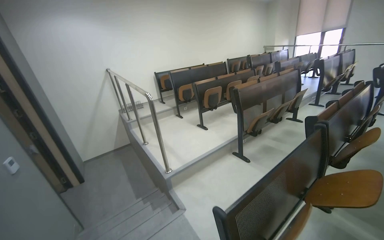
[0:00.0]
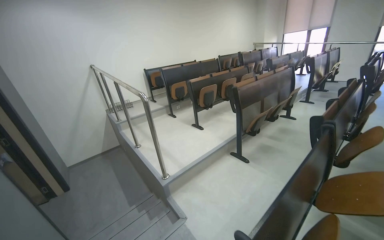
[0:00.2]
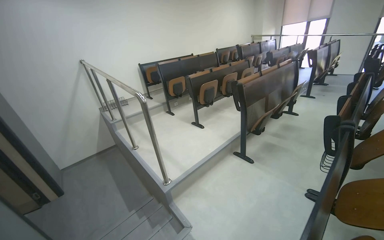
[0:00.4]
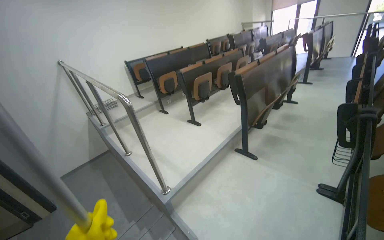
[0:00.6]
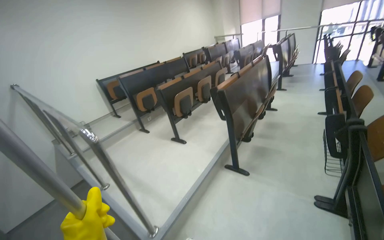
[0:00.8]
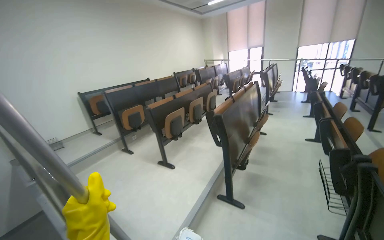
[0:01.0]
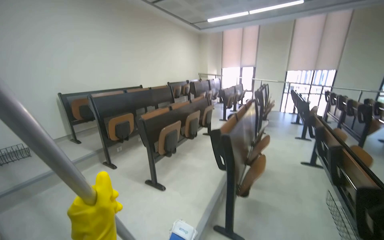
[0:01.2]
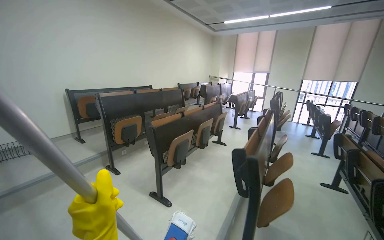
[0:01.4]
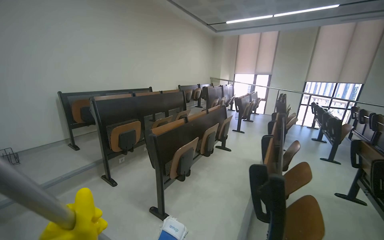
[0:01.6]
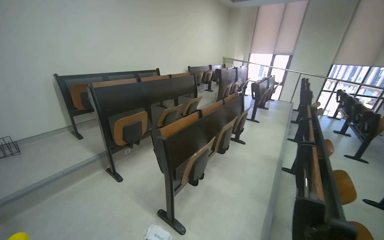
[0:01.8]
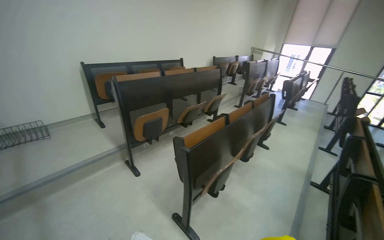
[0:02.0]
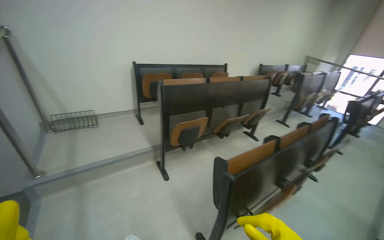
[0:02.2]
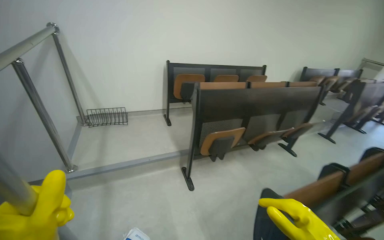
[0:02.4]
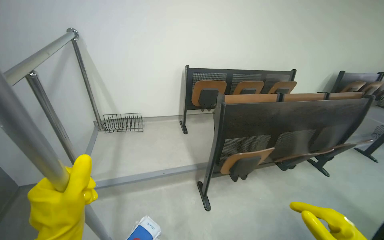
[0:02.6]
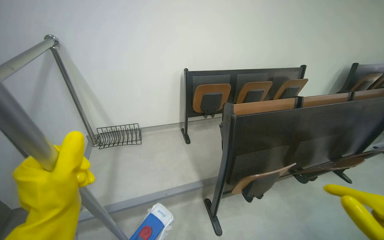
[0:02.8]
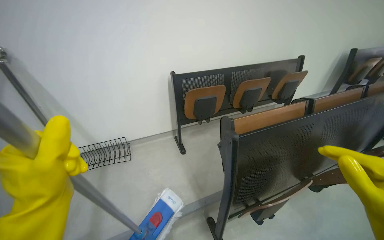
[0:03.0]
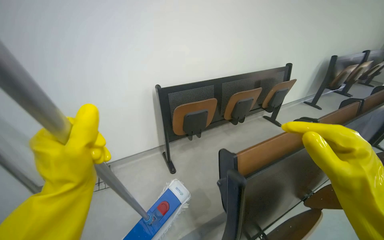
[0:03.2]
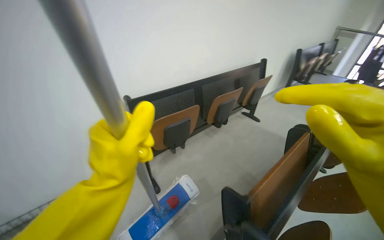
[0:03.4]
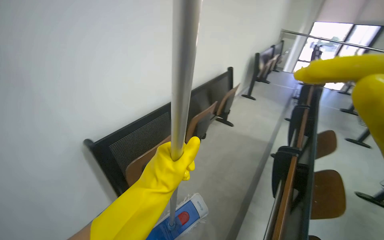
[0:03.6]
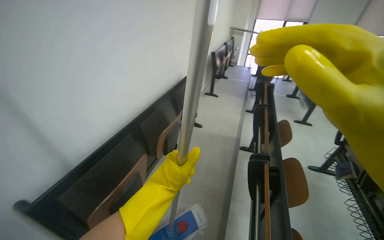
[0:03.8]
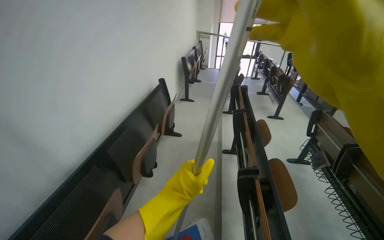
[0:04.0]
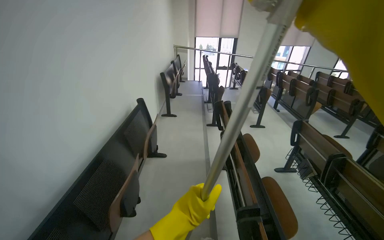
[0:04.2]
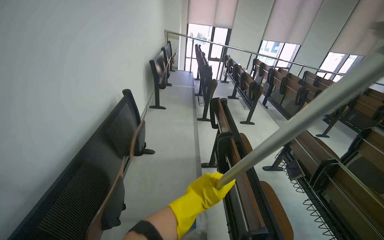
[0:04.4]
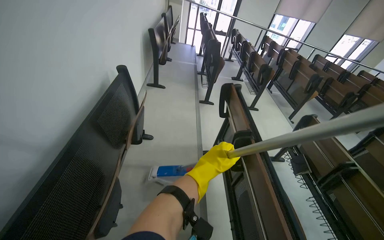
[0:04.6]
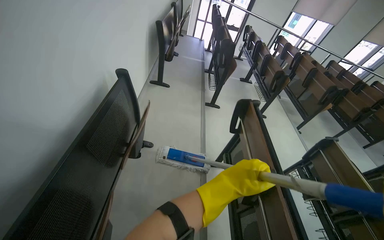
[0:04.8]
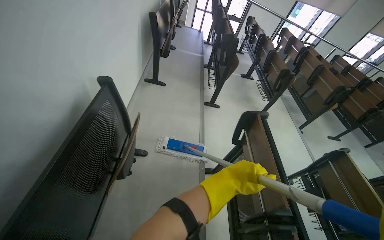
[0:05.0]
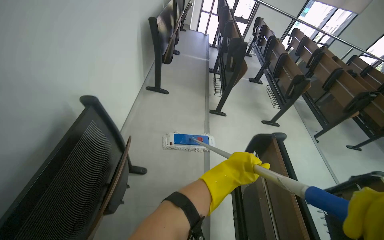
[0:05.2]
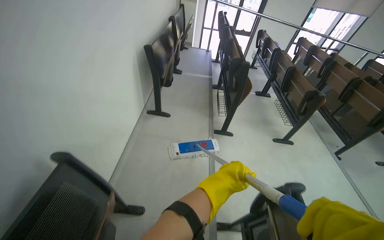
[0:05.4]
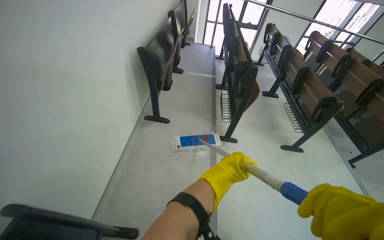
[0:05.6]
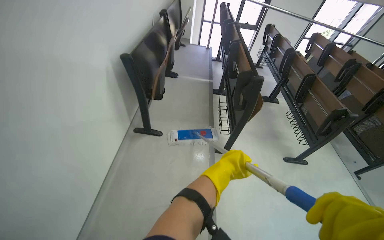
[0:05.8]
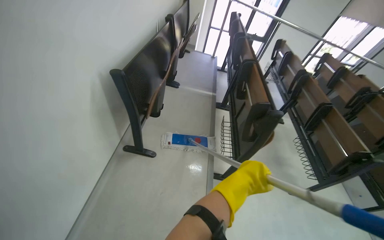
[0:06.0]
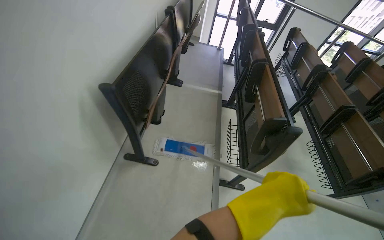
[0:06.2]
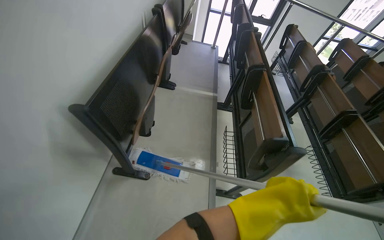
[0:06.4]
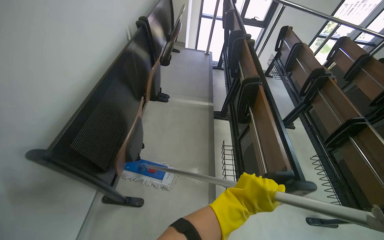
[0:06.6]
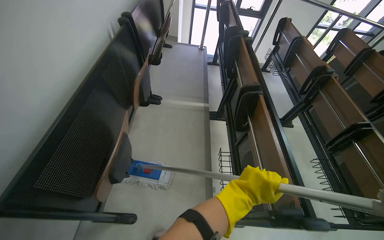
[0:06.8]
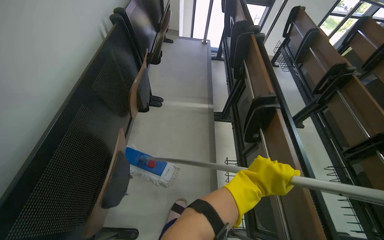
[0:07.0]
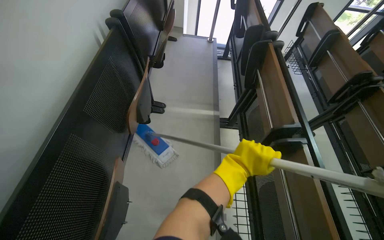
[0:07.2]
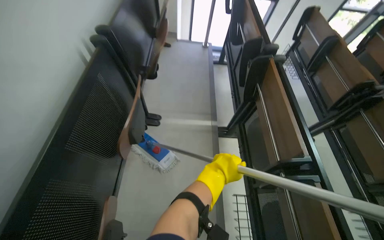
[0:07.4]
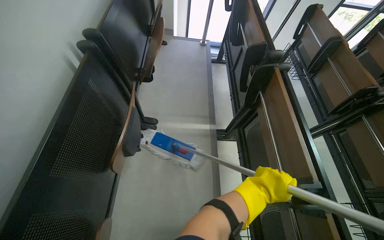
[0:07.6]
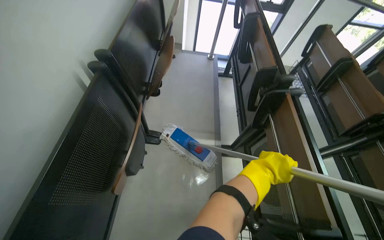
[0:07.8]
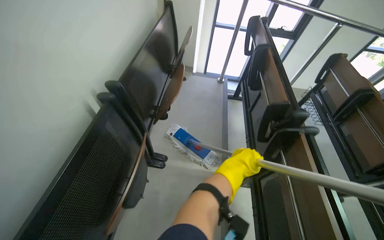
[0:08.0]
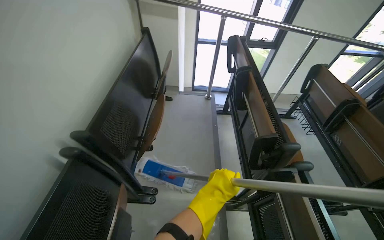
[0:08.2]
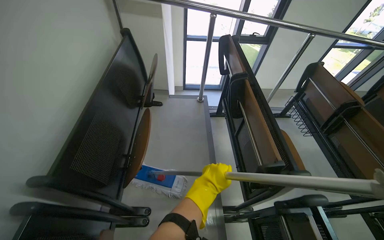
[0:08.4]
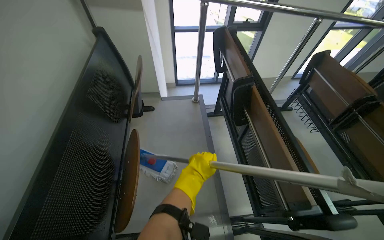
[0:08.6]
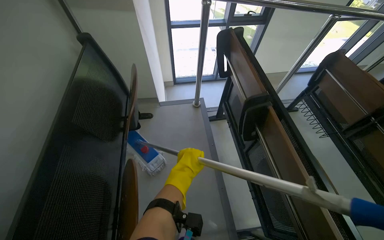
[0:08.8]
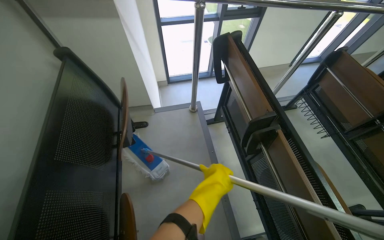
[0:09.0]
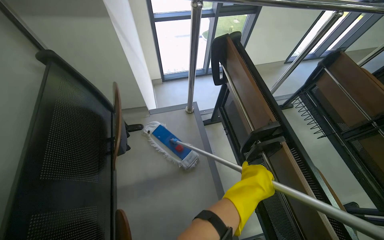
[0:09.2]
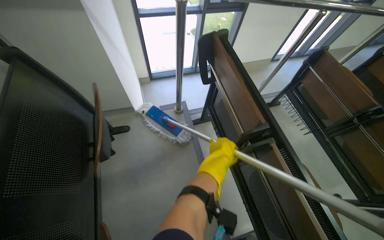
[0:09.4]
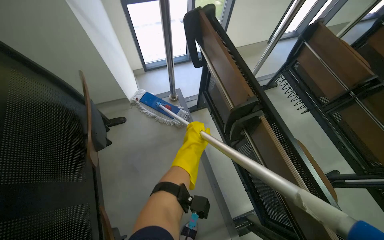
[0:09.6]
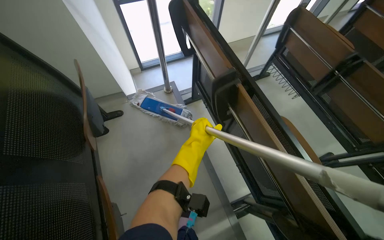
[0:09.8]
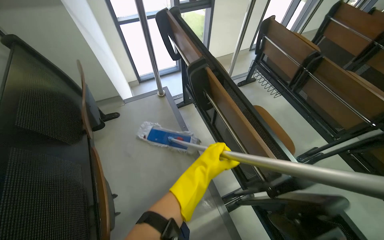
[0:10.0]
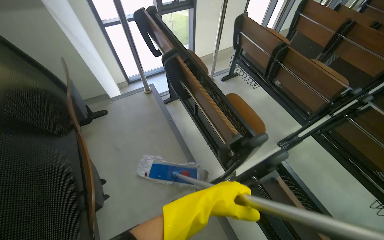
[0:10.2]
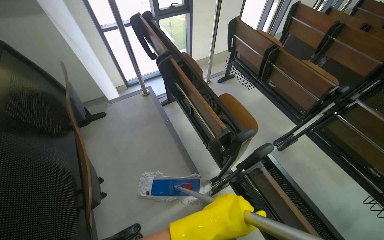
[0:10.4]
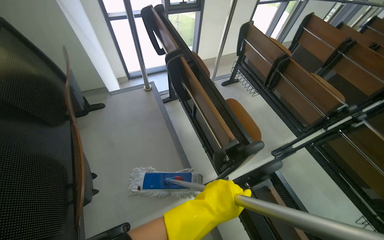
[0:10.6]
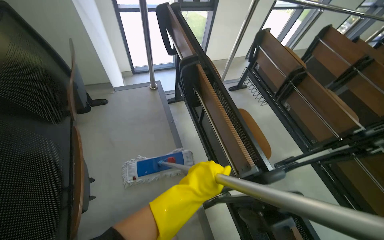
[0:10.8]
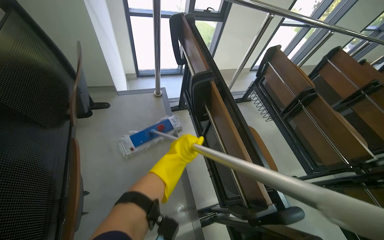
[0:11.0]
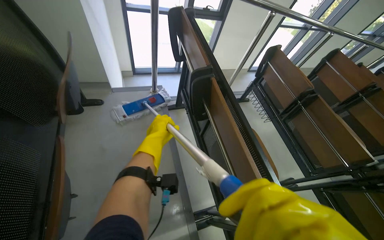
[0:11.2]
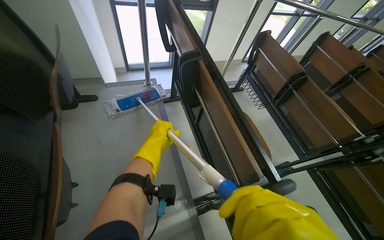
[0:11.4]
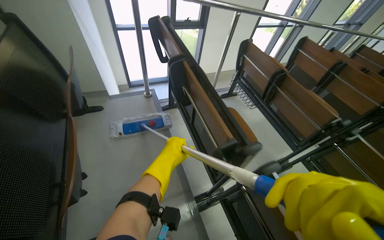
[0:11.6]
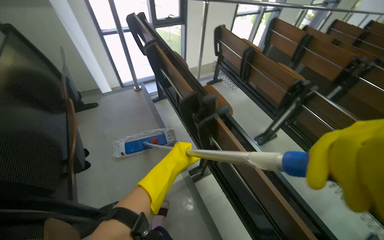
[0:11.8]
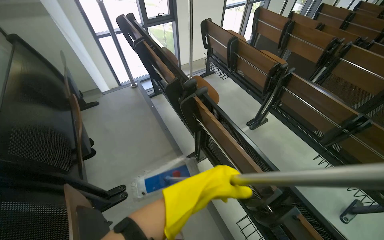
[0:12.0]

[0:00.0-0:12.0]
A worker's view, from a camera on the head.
Job: mopping floor.
The whole recording: Mopping lecture hall floor. The worker mops the floor of the lecture hall, moving between rows of seats and cleaning the mop head.
0:00.0 to 0:01.6: The camera travels roughly 1.5 m. The view swings approximately 25 degrees to the right.
0:01.6 to 0:03.0: The wearer moves about 1.5 m. The wearer looks some 35 degrees further to the left. The wearer looks about 15 degrees further downward.
0:03.0 to 0:04.4: The head travels about 1 m. The wearer's head swings some 70 degrees to the right.
0:04.4 to 0:06.0: The camera is carried roughly 1.5 m. The camera pitches downward, by approximately 15 degrees.
0:06.0 to 0:07.6: The camera travels approximately 1 m. The camera pitches downward, by roughly 15 degrees.
0:07.6 to 0:09.0: The camera travels about 1 m.
0:09.0 to 0:10.4: The camera is carried about 40 cm.

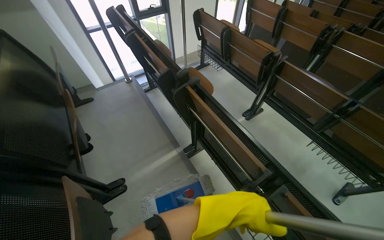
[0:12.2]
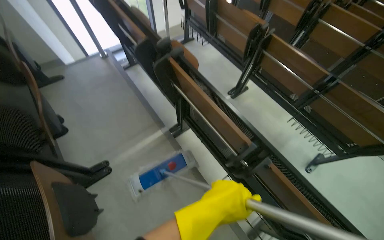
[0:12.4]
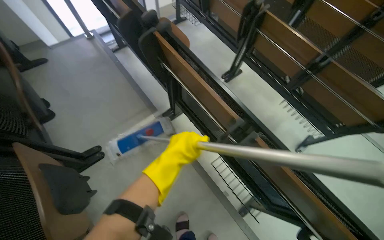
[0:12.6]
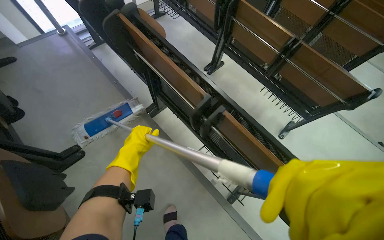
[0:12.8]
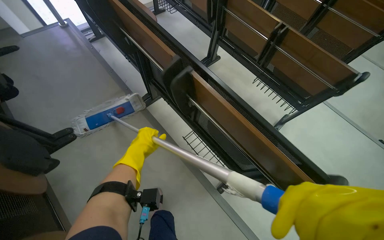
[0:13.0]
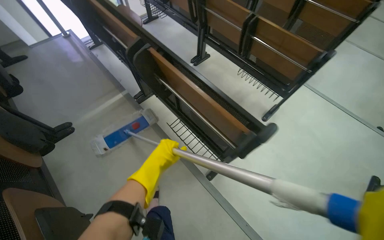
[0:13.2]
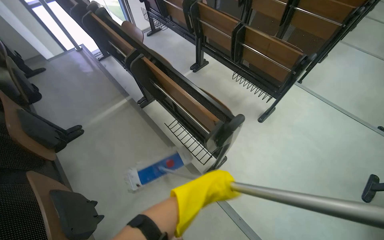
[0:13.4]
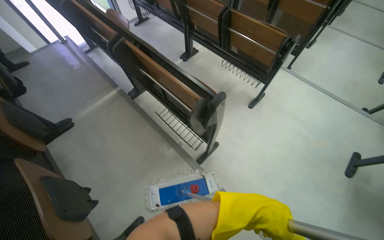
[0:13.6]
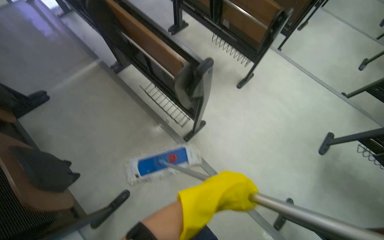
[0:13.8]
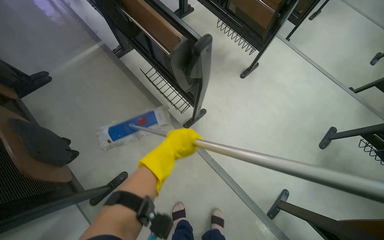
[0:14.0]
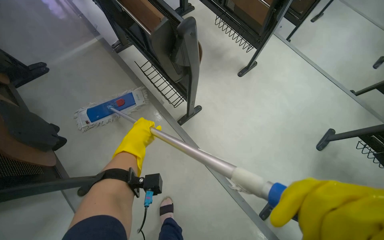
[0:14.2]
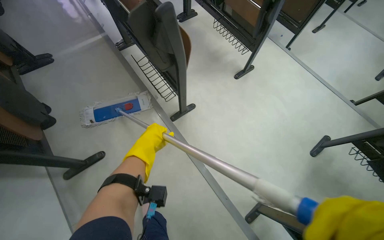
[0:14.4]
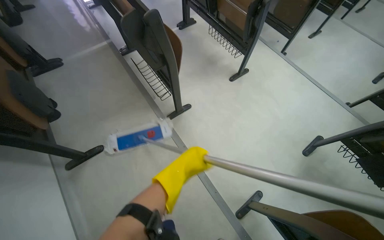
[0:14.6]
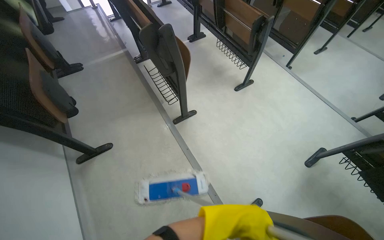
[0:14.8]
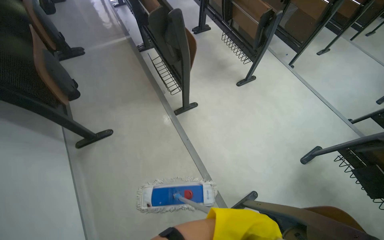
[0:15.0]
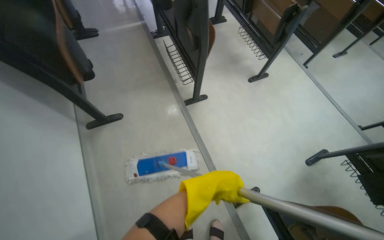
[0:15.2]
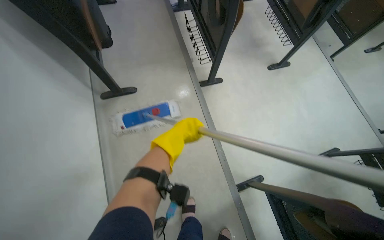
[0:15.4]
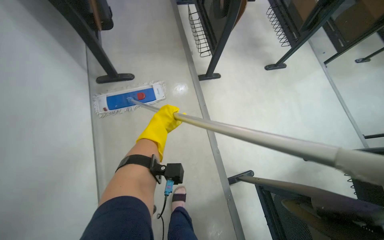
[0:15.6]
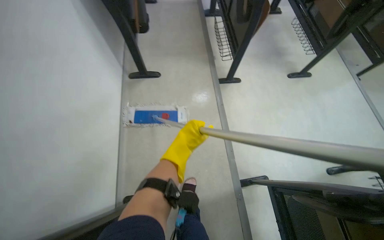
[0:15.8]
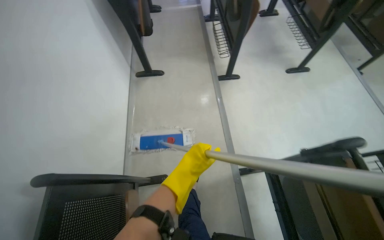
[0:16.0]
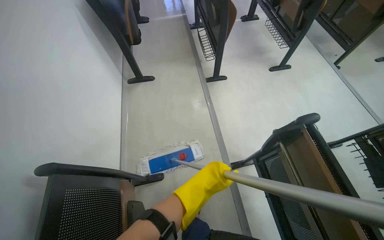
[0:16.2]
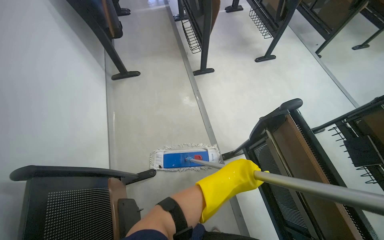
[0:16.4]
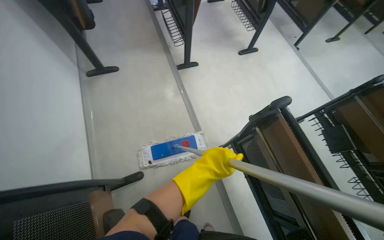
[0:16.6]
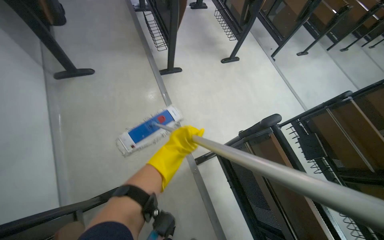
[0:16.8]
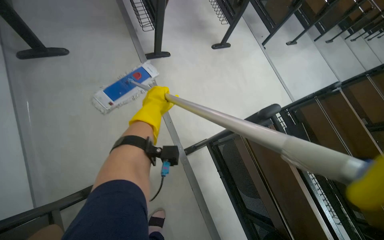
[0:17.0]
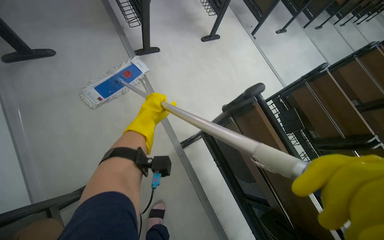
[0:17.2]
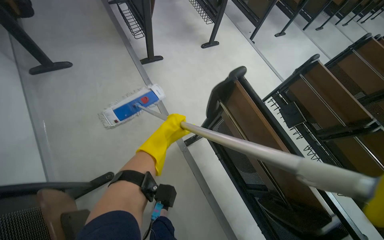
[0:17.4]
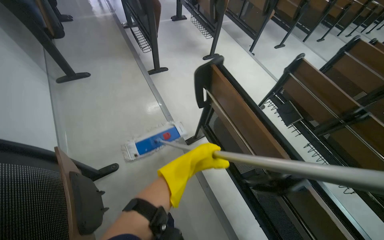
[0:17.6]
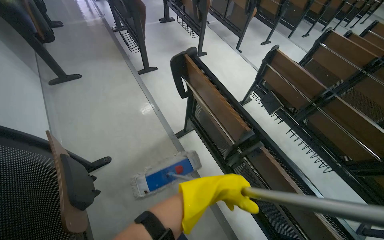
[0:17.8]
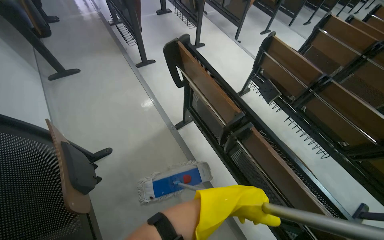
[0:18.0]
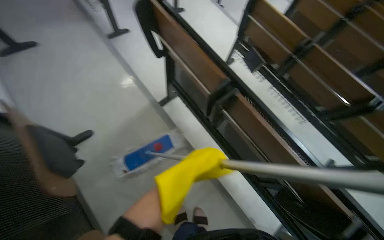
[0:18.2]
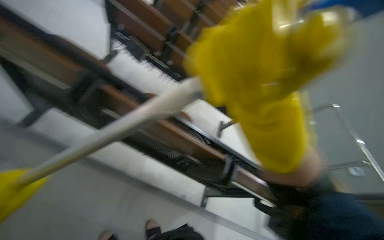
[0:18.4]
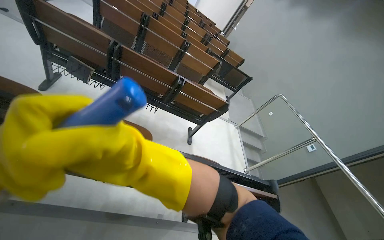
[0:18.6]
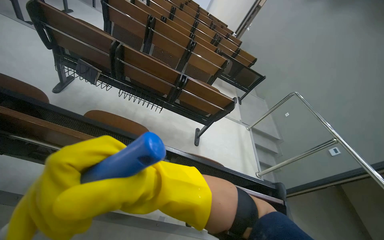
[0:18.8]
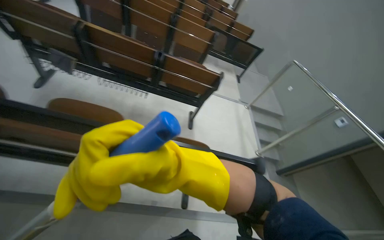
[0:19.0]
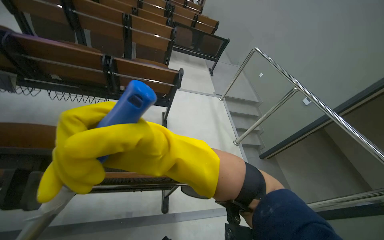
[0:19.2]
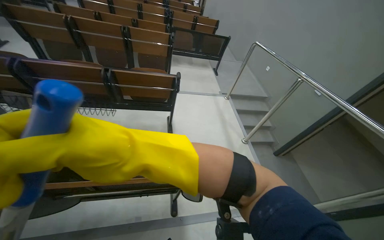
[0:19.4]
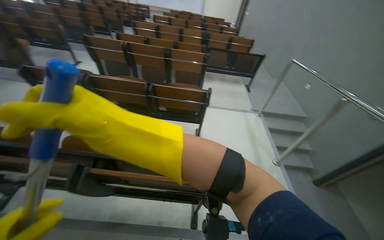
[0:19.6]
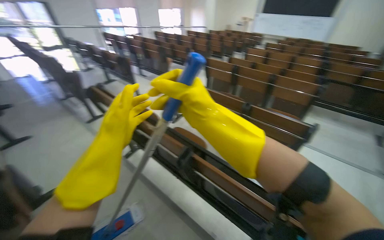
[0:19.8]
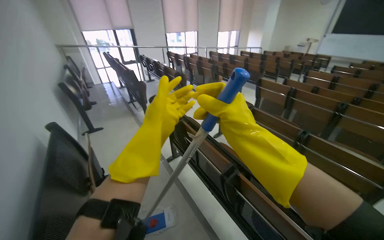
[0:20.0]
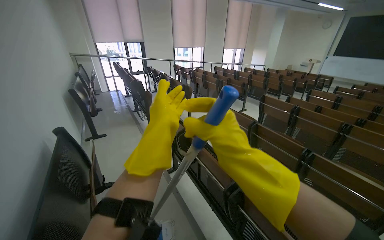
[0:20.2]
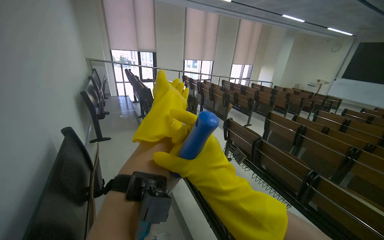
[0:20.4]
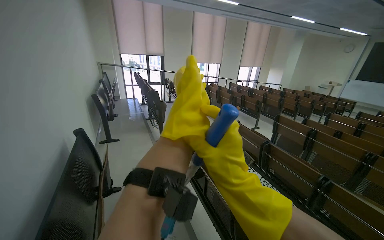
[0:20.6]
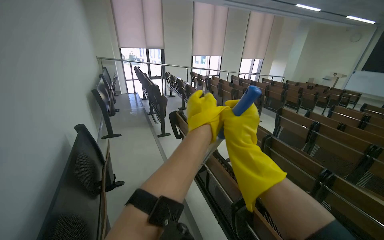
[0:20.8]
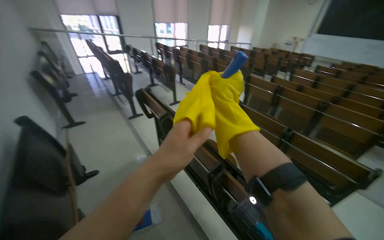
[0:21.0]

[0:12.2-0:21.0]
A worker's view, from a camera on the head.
Job: mopping floor.
The whole recording: Mopping lecture hall floor. The worker mops the floor of the lecture hall, moving between rows of seats and cleaning the mop head.
0:12.2 to 0:13.6: The wearer moves some 70 cm.
0:13.6 to 0:15.2: The camera is carried about 60 cm.
0:15.2 to 0:16.6: The head travels some 40 cm.
0:16.6 to 0:18.0: The wearer moves approximately 50 cm.
0:18.0 to 0:19.6: The camera is carried some 80 cm. The wearer looks approximately 60 degrees further to the right.
0:19.6 to 0:21.0: The head rotates approximately 50 degrees to the left.
